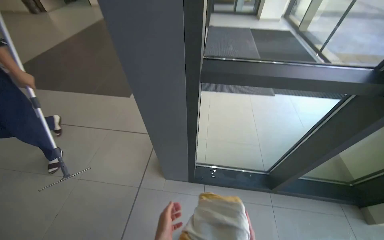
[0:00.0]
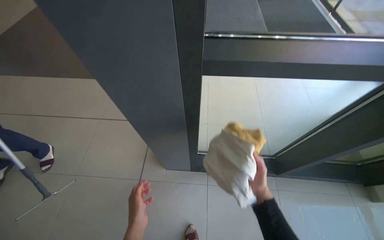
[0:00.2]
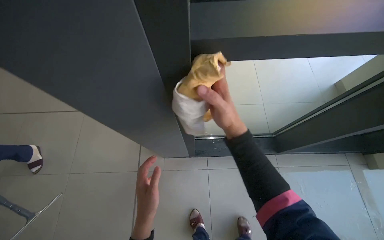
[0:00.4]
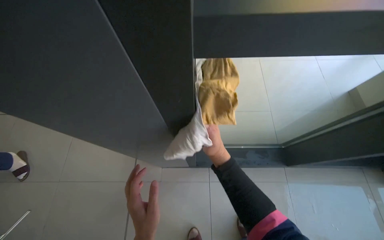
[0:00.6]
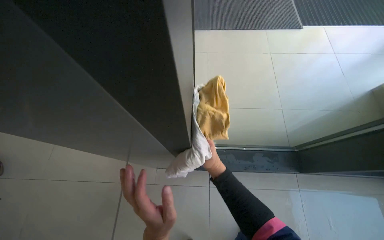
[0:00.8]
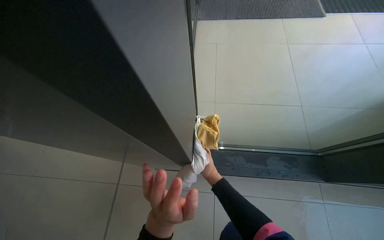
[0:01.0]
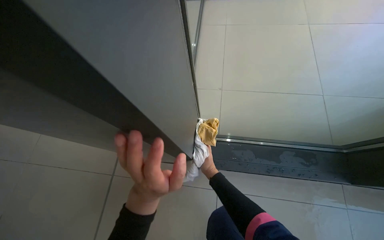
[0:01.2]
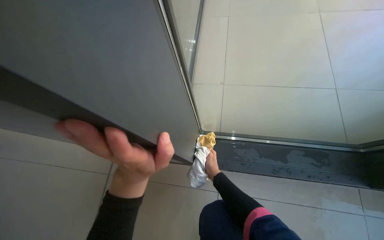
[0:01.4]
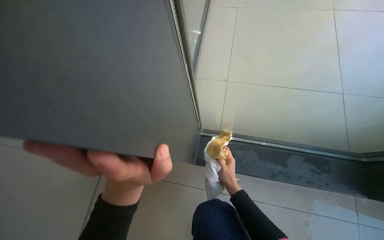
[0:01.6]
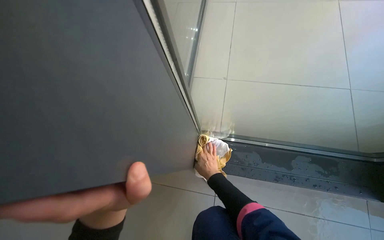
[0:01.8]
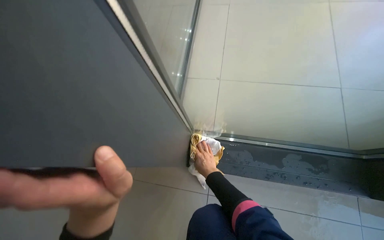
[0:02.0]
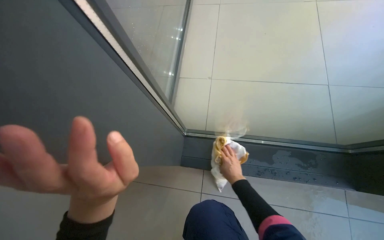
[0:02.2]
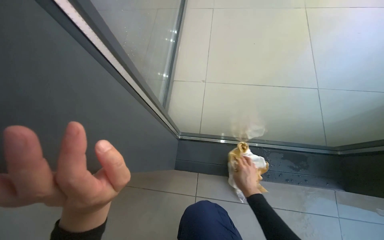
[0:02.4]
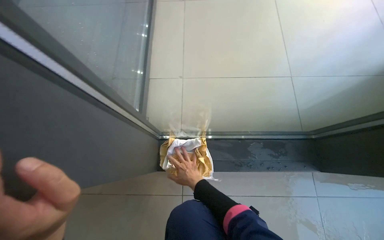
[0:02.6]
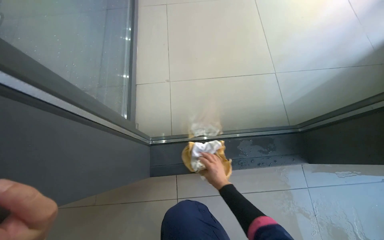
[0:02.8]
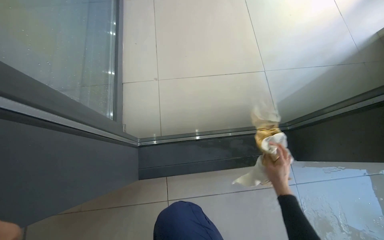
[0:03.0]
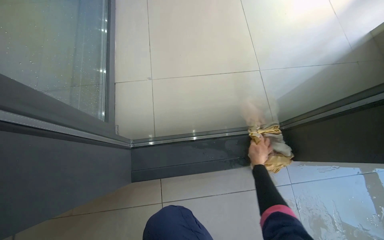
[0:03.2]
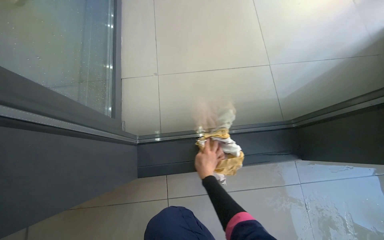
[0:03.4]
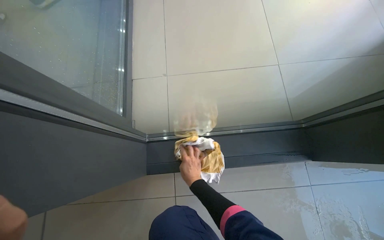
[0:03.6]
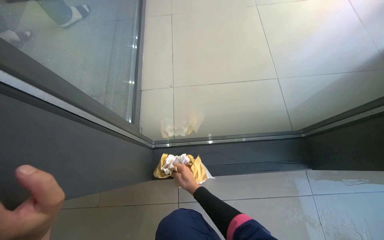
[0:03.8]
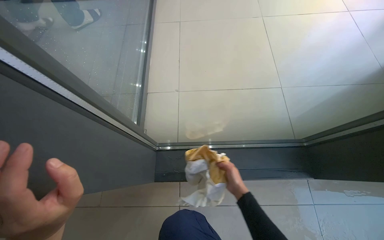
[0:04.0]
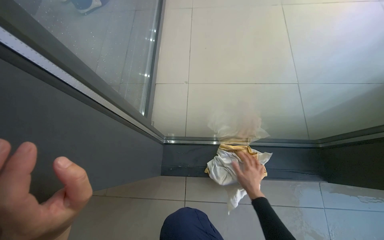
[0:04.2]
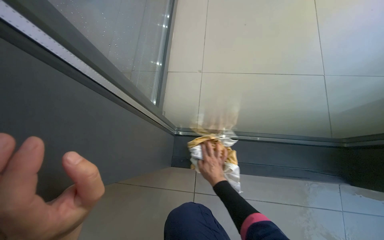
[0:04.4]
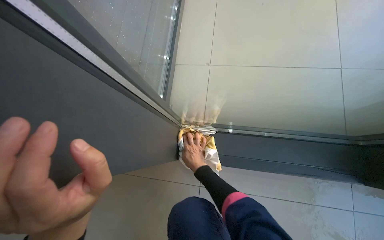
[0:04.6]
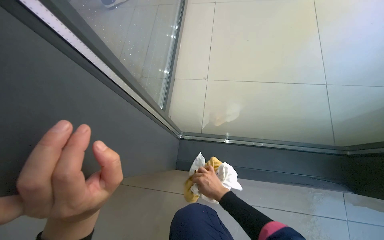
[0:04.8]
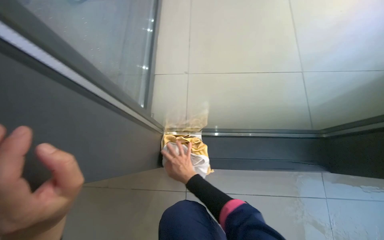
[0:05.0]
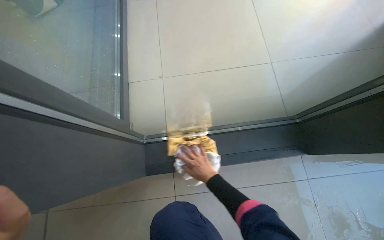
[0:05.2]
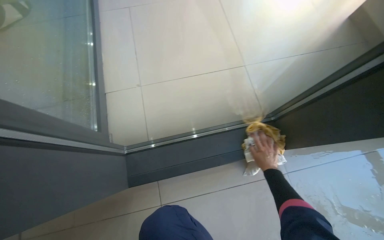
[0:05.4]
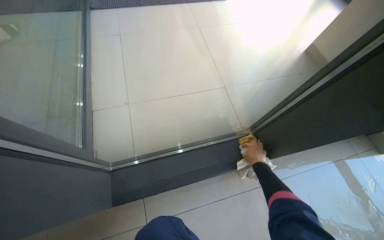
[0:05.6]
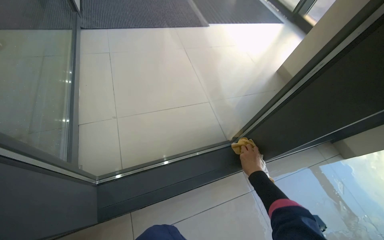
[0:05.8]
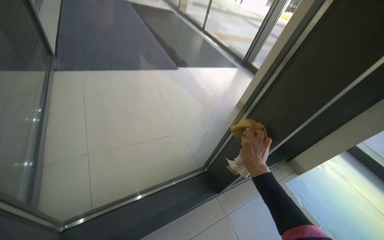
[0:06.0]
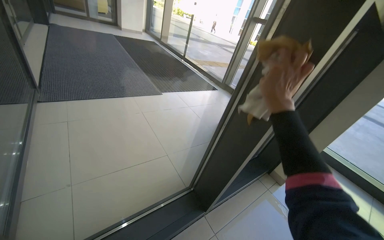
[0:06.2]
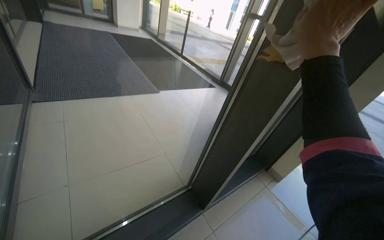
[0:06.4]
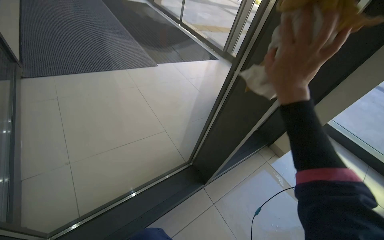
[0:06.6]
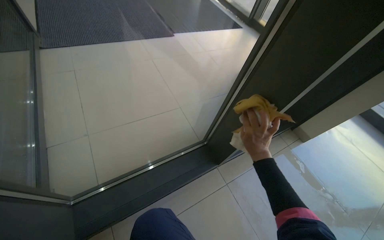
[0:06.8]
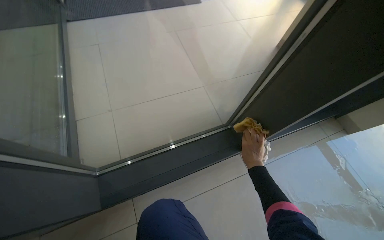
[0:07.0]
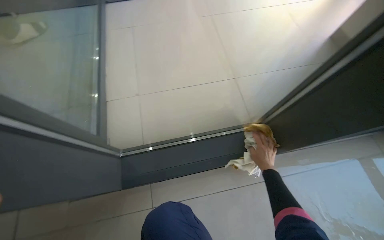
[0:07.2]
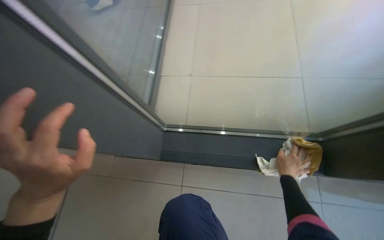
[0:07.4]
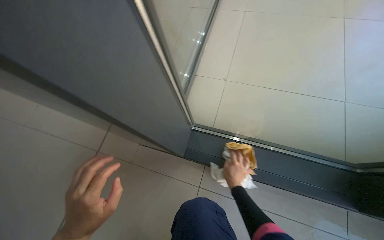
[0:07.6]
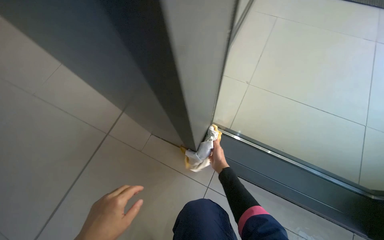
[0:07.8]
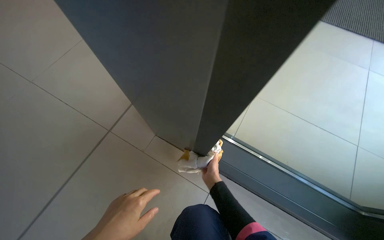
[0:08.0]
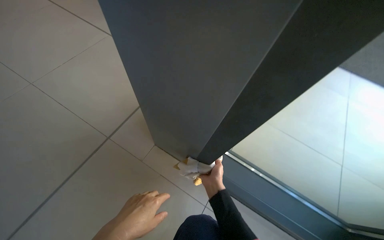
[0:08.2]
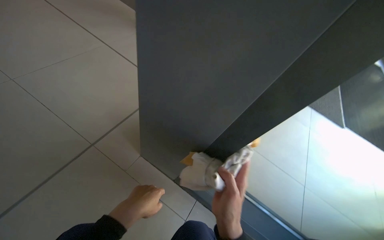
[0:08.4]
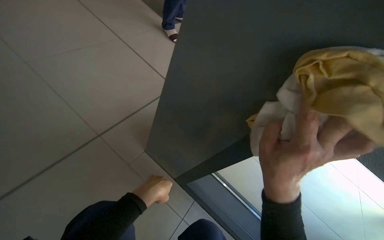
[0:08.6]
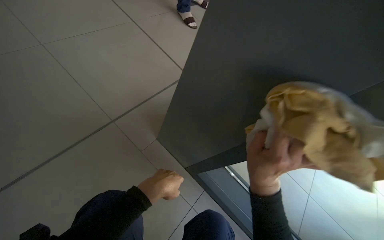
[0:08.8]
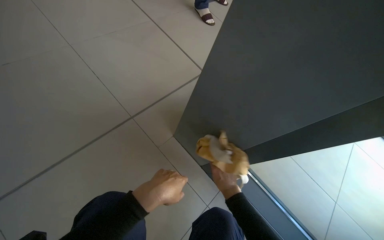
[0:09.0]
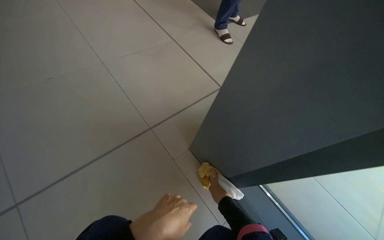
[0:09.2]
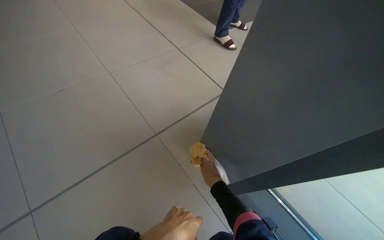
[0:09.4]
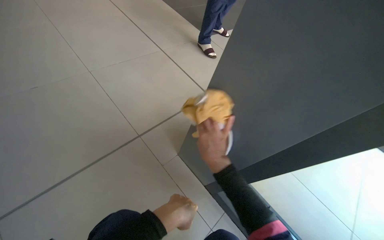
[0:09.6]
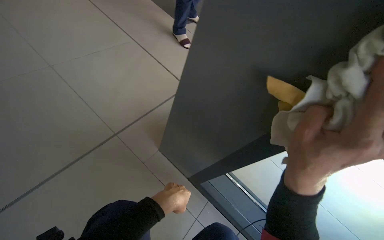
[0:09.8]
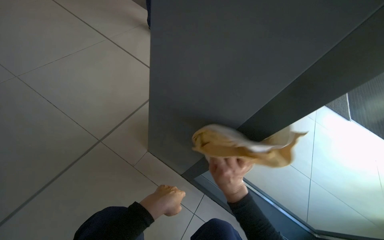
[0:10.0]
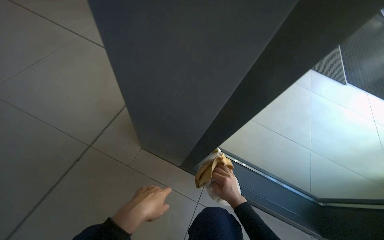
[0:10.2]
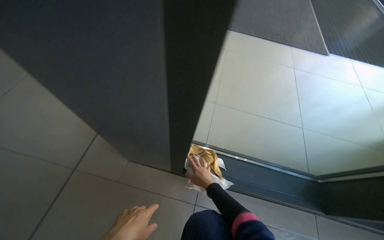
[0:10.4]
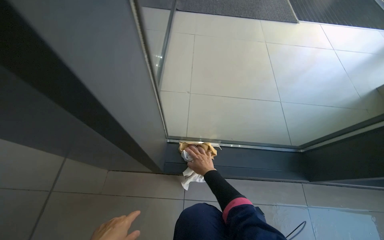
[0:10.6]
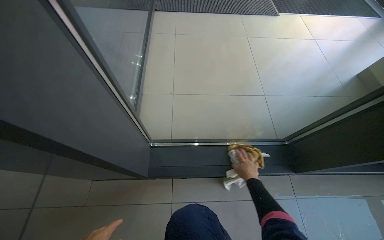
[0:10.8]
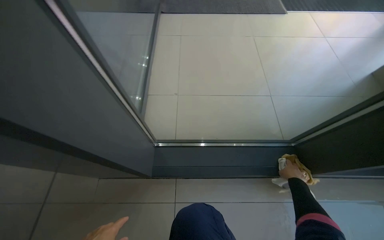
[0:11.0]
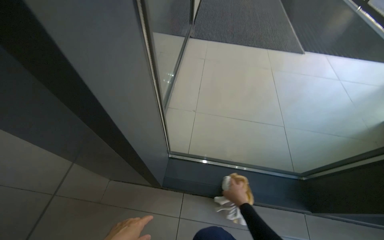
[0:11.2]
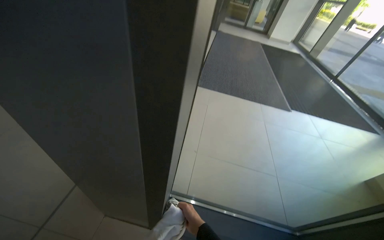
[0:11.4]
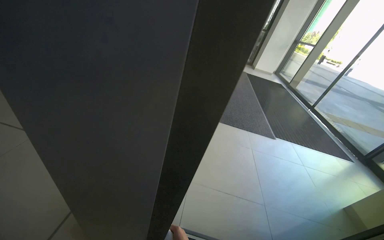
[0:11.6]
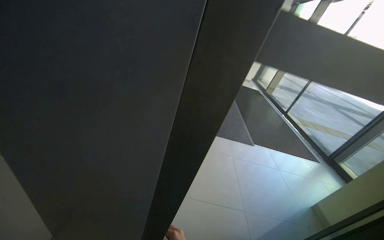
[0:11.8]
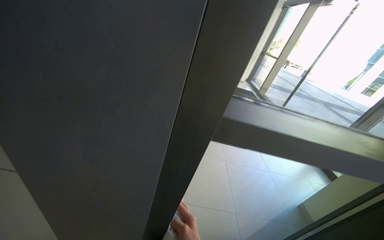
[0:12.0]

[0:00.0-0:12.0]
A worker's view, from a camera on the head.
Job: cleaning windows.
The whole recording: Wiping window frames and glass. The worker wipes the window frames and glass with a cloth.
0.0 to 1.6 s: The camera is carried roughly 50 cm. The view tips downward by about 25 degrees.
1.6 to 3.0 s: The wearer looks some 20 degrees further to the right. The right hand swings left and right, some 25 cm each way, with 2 reversals.
3.0 to 4.4 s: The right hand goes left and right, roughly 30 cm each way, reversing 2 times.
4.4 to 6.0 s: The view pans to the right by some 15 degrees. The camera pitches upward, by some 20 degrees. The right hand goes left and right, roughly 30 cm each way, reversing 4 times.
7.6 to 9.0 s: The right hand reaches about 40 cm nearer to the camera, then returns.
9.0 to 10.4 s: The wearer looks some 35 degrees further to the right.
10.4 to 12.0 s: The head travels approximately 40 cm. The view swings roughly 15 degrees to the right. The wearer looks about 25 degrees further upward.

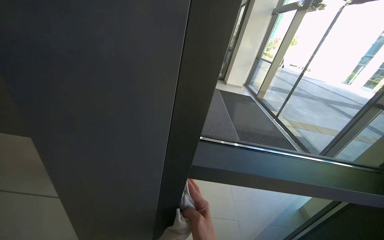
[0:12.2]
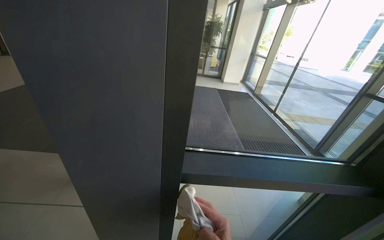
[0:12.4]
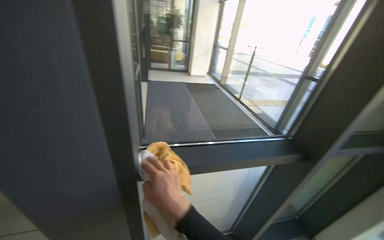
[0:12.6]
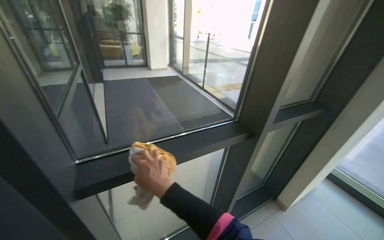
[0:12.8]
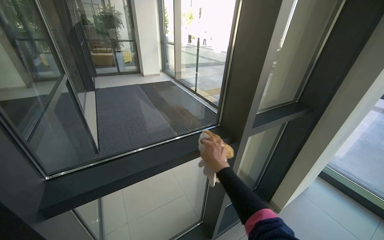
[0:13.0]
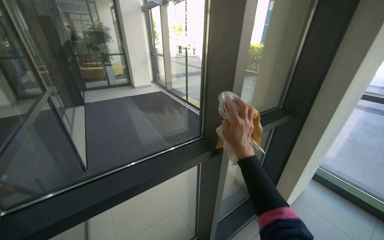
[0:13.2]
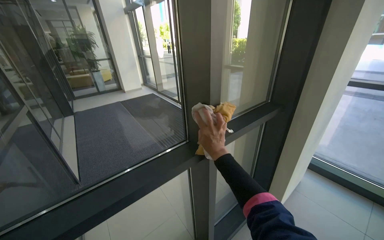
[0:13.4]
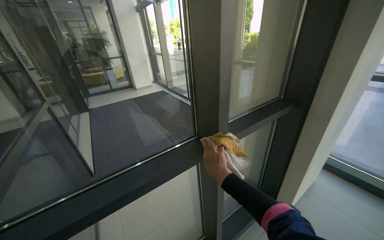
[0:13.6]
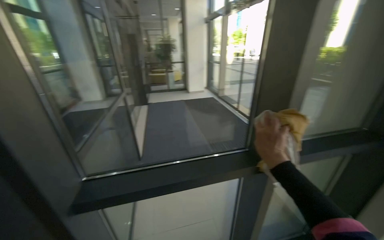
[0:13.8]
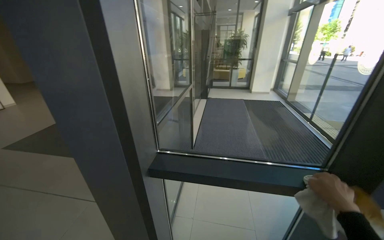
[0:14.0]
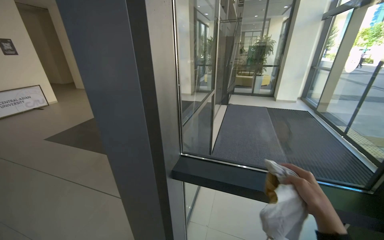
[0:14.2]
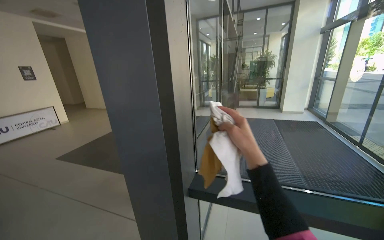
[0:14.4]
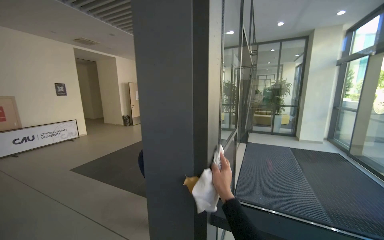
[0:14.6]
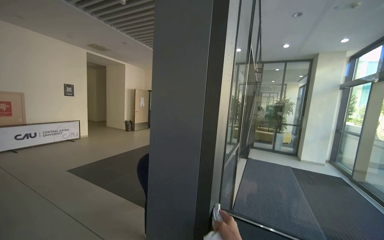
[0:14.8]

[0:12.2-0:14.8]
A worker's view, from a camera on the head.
Job: cleaning windows.
The whole recording: Wiping window frames and glass. The worker wipes the window frames and glass with a cloth.
12.2 to 13.4 s: The head travels roughly 50 cm. The wearer looks about 40 degrees further to the right.
13.4 to 14.8 s: The wearer looks roughly 65 degrees further to the left. The view tips upward by about 20 degrees.

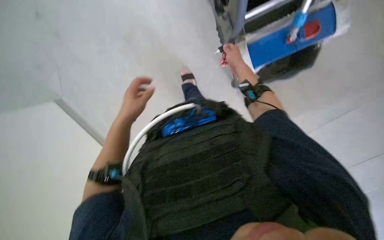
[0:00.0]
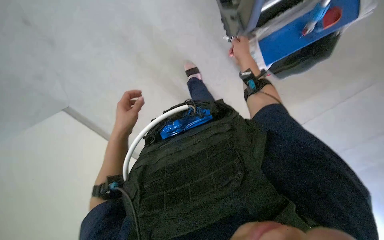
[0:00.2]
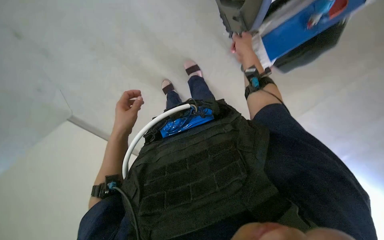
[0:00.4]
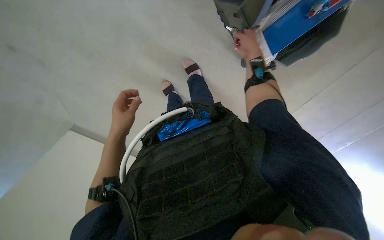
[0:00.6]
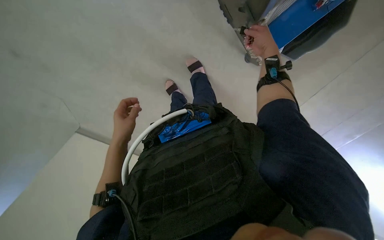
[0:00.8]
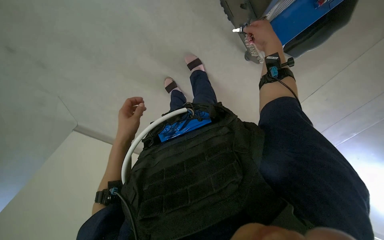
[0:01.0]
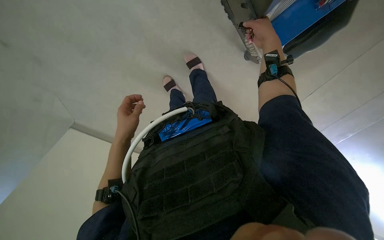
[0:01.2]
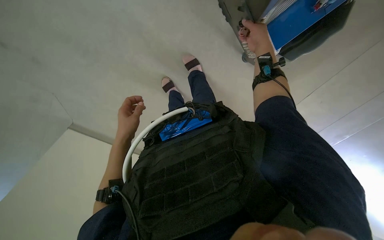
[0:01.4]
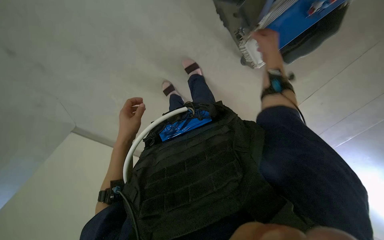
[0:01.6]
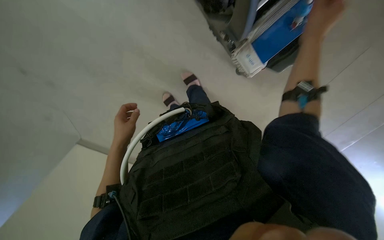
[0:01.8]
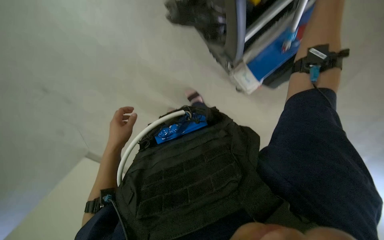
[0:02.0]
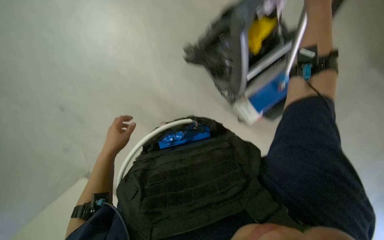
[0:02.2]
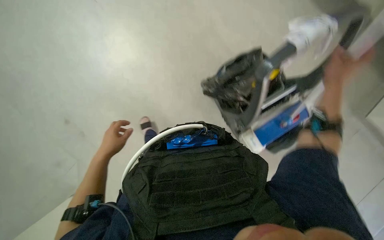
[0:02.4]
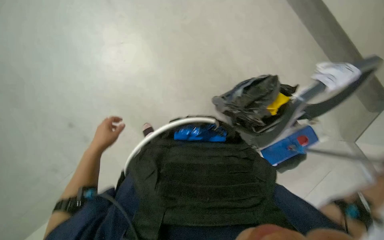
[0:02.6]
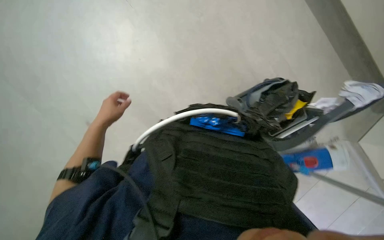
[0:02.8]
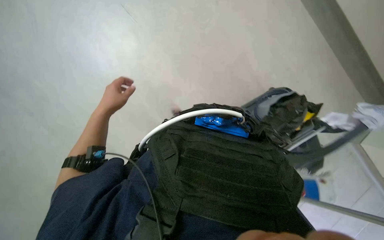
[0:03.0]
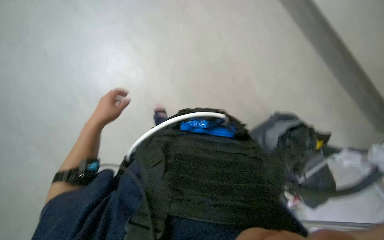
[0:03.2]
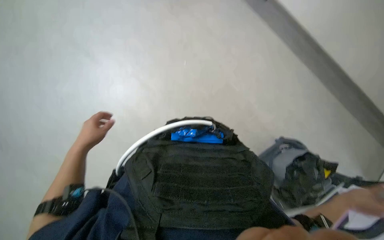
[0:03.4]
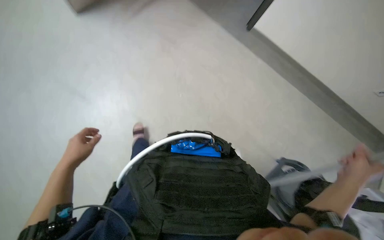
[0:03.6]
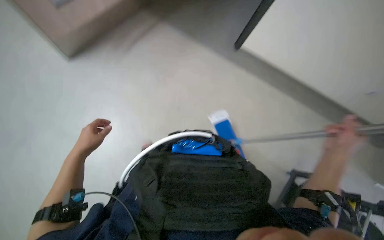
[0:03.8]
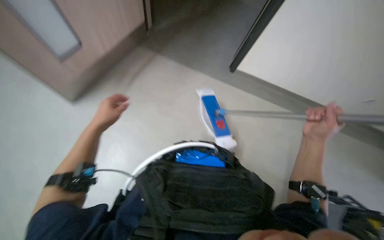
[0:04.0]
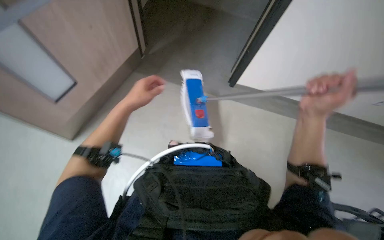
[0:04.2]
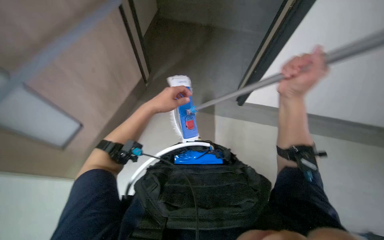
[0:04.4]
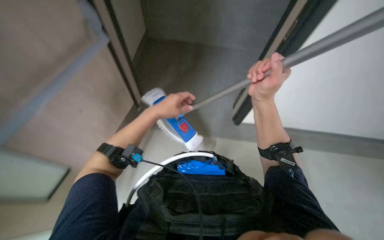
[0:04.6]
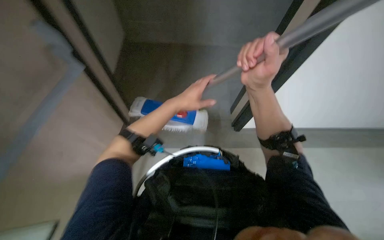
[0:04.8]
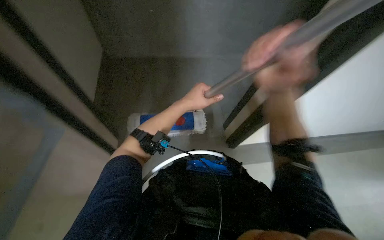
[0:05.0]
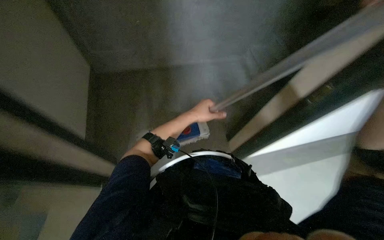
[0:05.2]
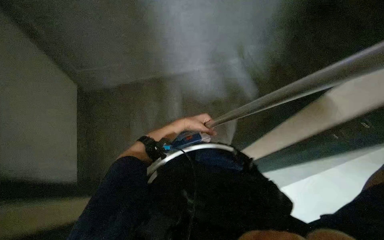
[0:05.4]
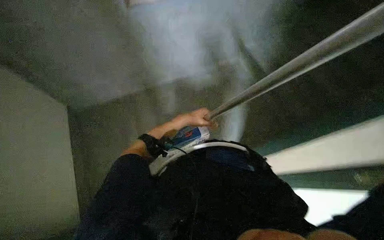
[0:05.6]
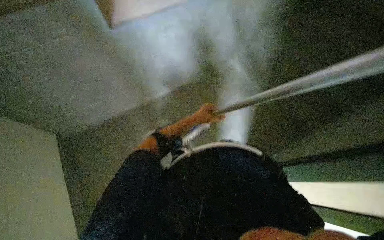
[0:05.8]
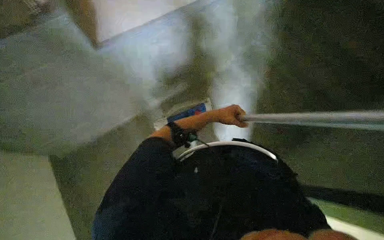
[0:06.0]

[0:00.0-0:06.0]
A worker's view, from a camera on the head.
Job: mopping floor.
The whole recording: Mopping floor. The worker picks up the mop, mops the floor, and returns the mop to the cleaning cart.
0.0 to 1.6 s: The right hand is displaced to the right by some 10 cm.
1.6 to 3.0 s: The left hand moves to the left, roughly 10 cm.
3.0 to 4.4 s: The camera pitches upward, by approximately 20 degrees. The left hand shifts approximately 25 cm to the right.
4.4 to 6.0 s: The left hand goes roughly 10 cm to the right.
